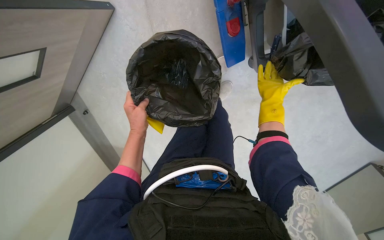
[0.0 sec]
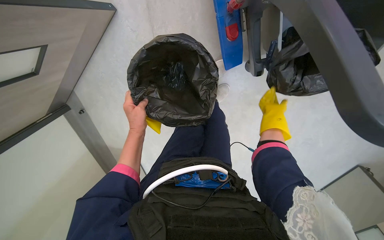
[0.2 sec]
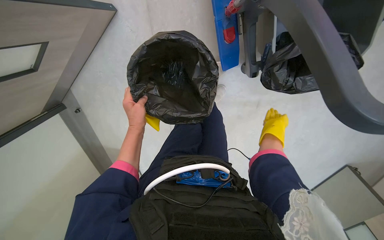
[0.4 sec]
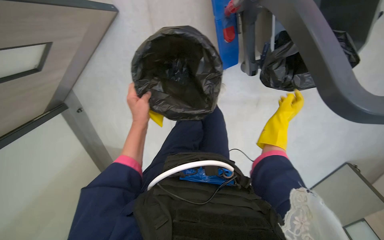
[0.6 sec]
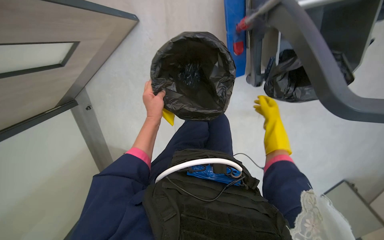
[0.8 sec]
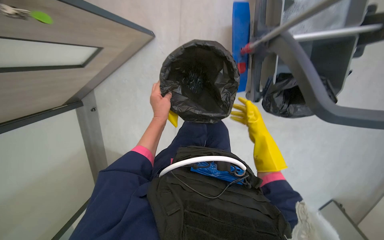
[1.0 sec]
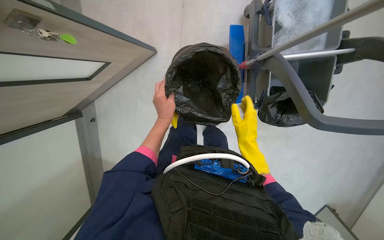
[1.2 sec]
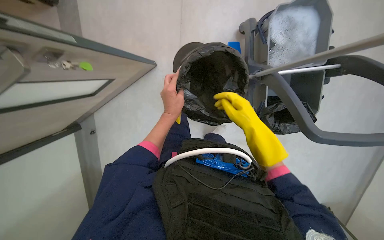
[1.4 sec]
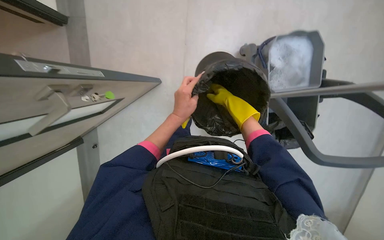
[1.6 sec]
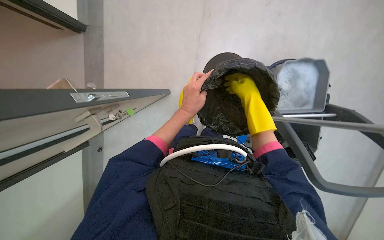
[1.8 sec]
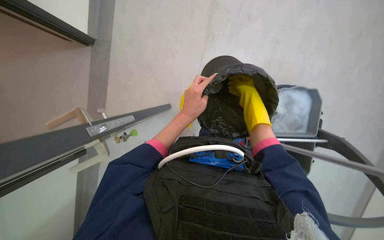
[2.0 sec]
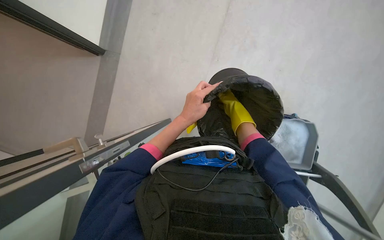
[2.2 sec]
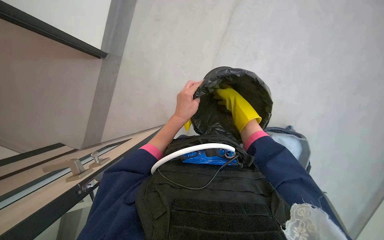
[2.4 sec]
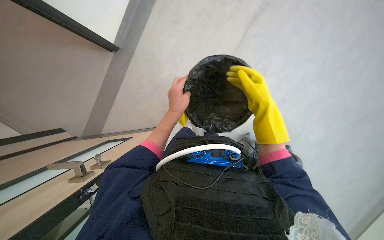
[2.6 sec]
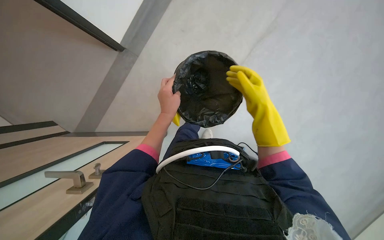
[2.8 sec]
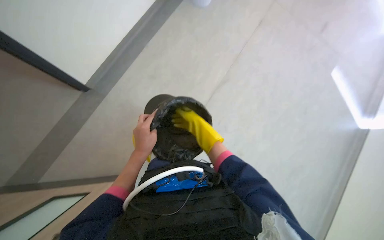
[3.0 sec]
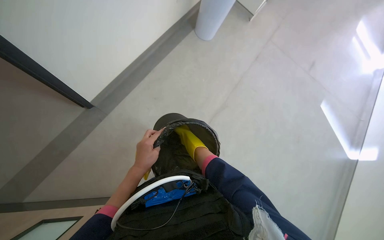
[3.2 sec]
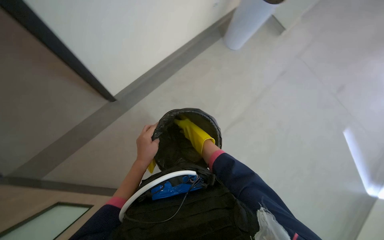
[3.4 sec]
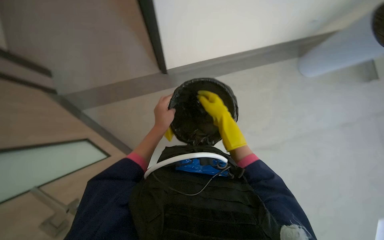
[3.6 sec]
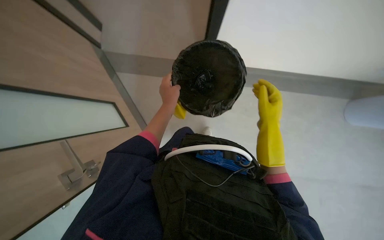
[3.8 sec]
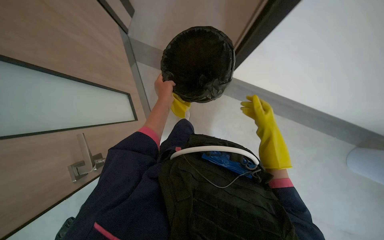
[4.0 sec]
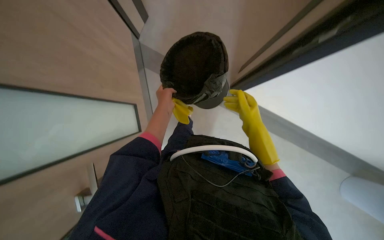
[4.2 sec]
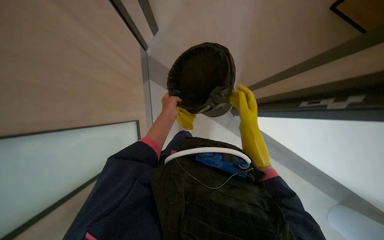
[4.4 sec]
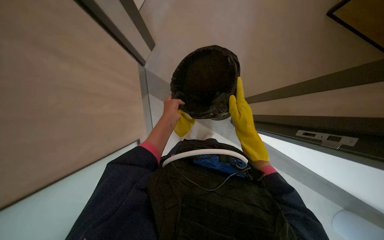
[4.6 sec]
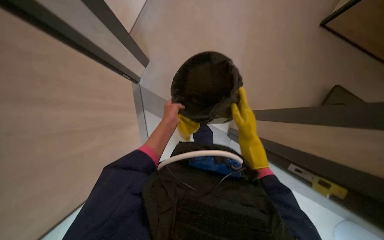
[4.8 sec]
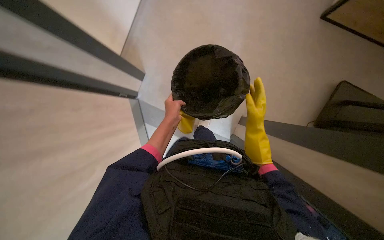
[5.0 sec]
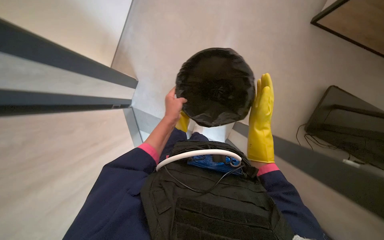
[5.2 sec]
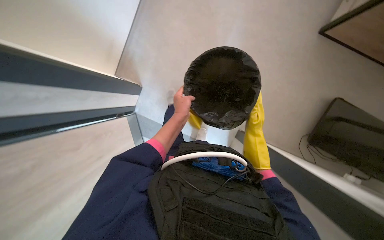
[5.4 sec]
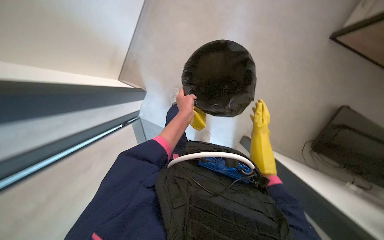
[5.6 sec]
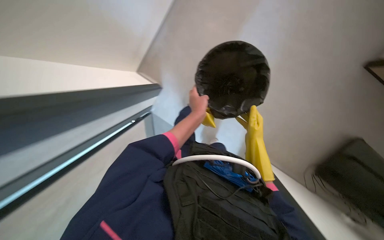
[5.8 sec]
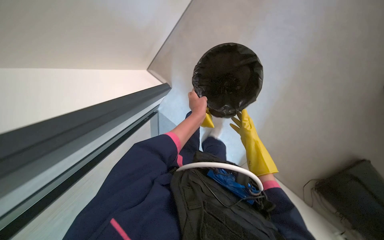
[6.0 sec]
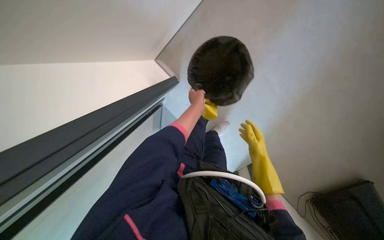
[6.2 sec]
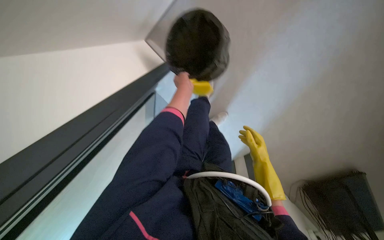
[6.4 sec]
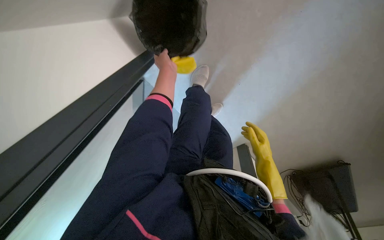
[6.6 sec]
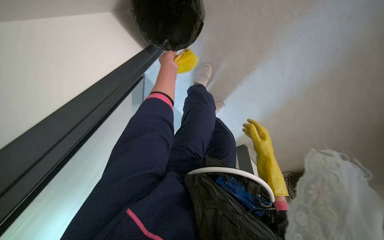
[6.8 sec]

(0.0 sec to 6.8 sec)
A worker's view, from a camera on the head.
Job: managing trash.
The whole recording: Emptying and relining trash bins. The worker empties trash from bins into a larger bag on the cart and replaces the liners.
0.0 sec - 1.4 sec: The wearer looks some 25 degrees further upward. The right hand goes approximately 40 cm nearer to the camera, to the left and down the picture, while the left hand travels nearer to the camera by approximately 25 cm.
1.4 sec - 2.8 sec: The right hand heads up the picture, covering approximately 15 cm.
2.8 sec - 4.0 sec: The scene turns roughly 35 degrees clockwise in the picture.
4.0 sec - 5.4 sec: The view tilts roughly 20 degrees upward. The right hand is displaced farther from the camera by some 15 cm.
5.4 sec - 6.8 sec: The left hand is displaced up the picture by approximately 15 cm; the right hand moves down the picture, approximately 20 cm, and moves some 10 cm farther from the camera and comes back.

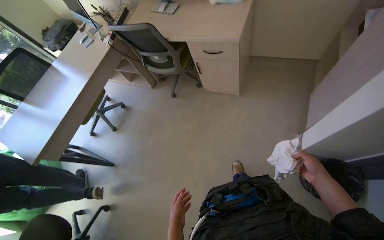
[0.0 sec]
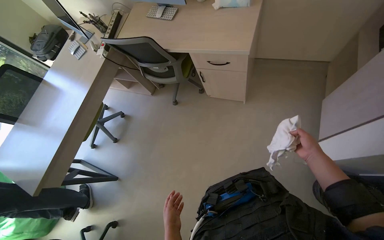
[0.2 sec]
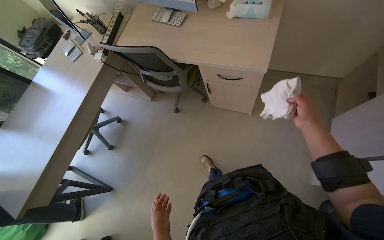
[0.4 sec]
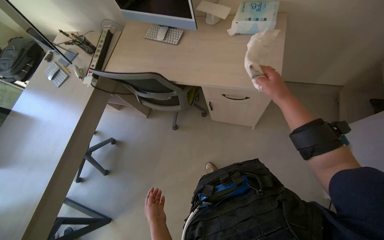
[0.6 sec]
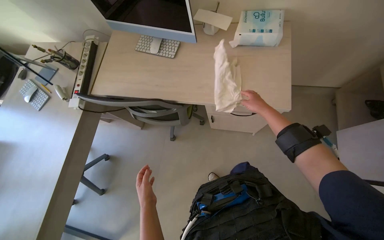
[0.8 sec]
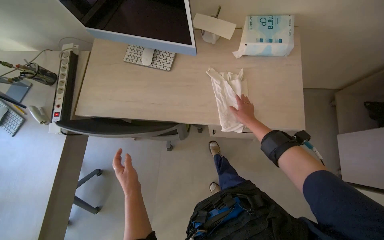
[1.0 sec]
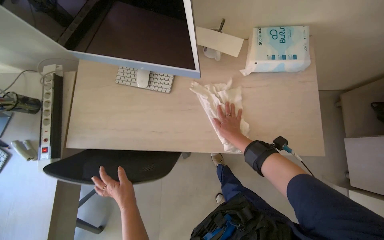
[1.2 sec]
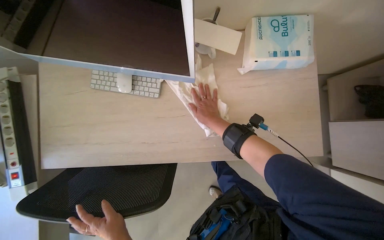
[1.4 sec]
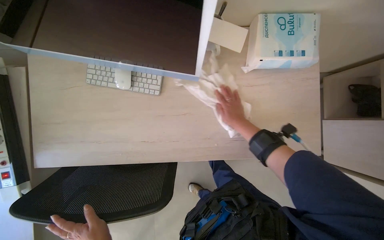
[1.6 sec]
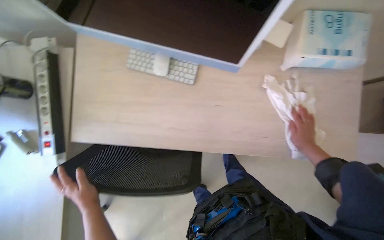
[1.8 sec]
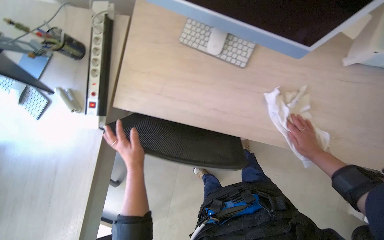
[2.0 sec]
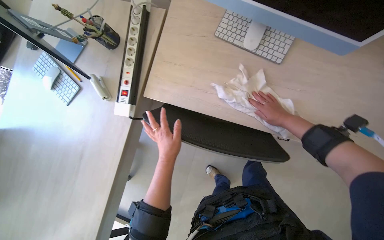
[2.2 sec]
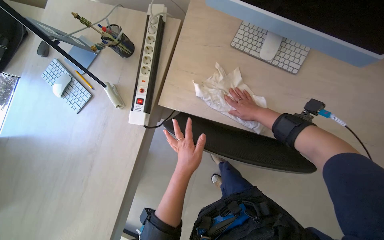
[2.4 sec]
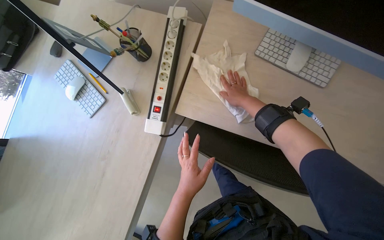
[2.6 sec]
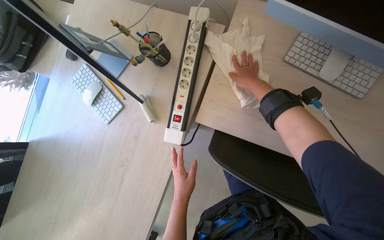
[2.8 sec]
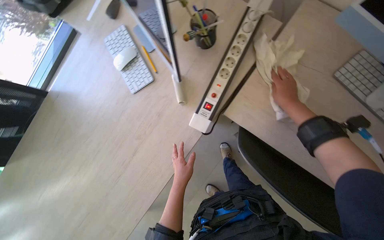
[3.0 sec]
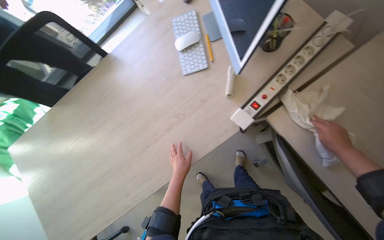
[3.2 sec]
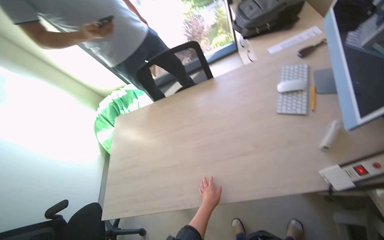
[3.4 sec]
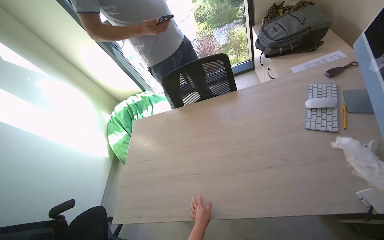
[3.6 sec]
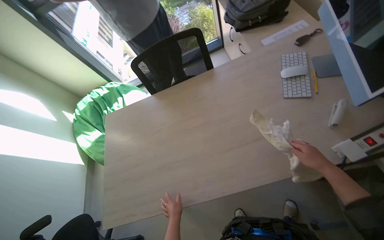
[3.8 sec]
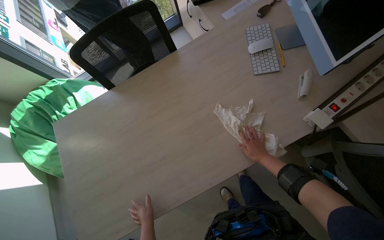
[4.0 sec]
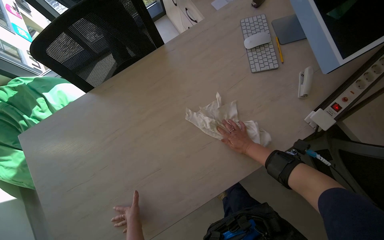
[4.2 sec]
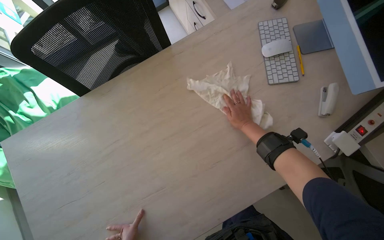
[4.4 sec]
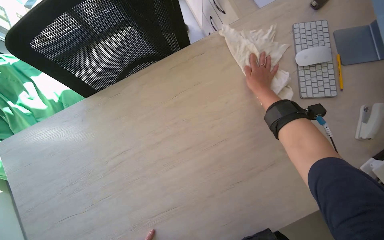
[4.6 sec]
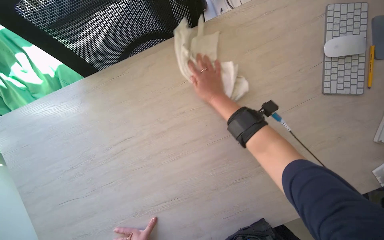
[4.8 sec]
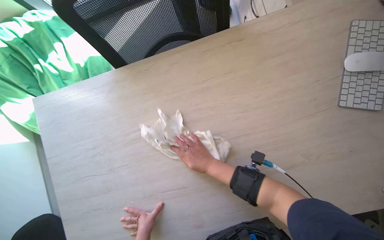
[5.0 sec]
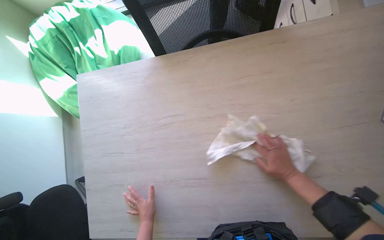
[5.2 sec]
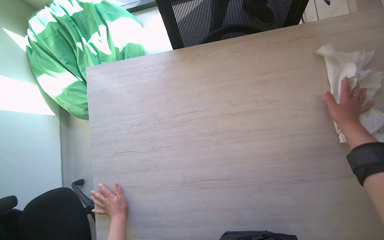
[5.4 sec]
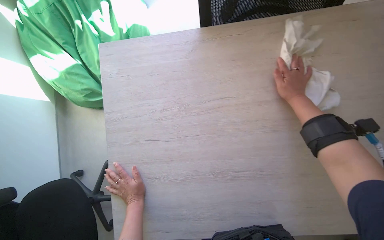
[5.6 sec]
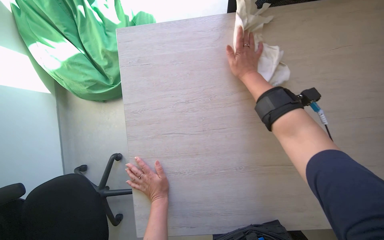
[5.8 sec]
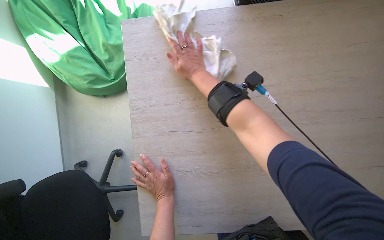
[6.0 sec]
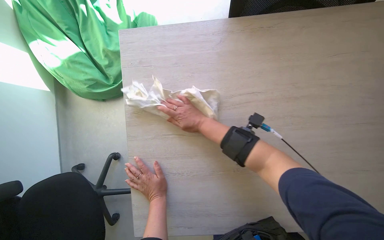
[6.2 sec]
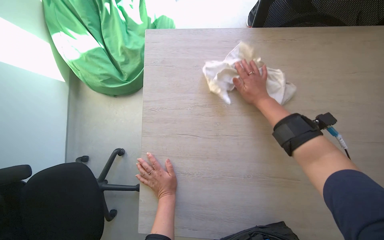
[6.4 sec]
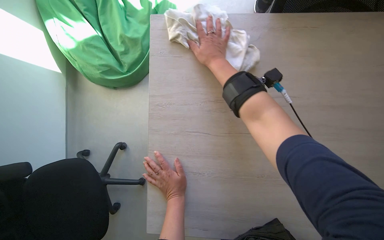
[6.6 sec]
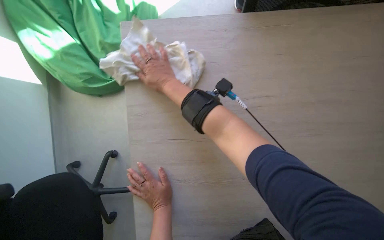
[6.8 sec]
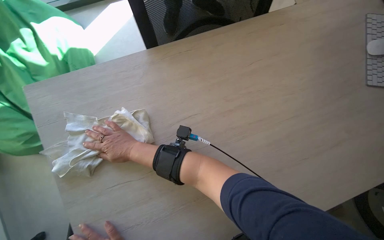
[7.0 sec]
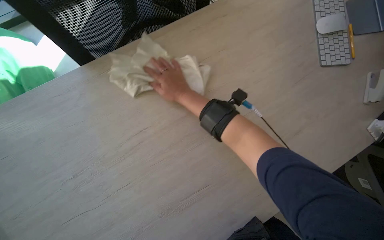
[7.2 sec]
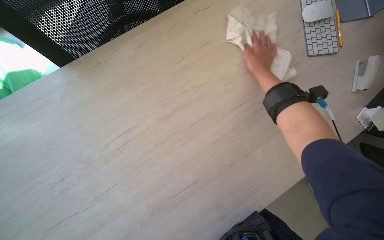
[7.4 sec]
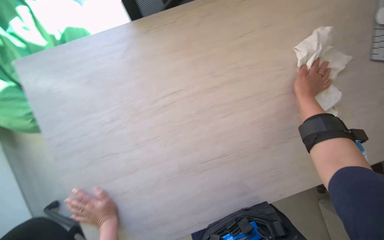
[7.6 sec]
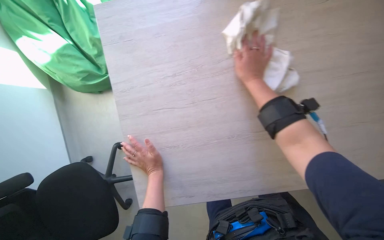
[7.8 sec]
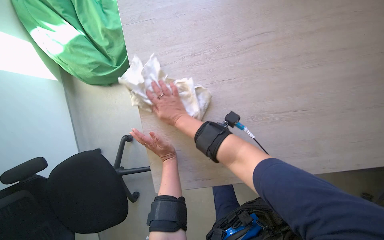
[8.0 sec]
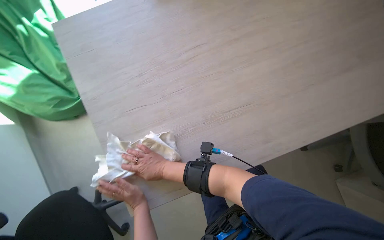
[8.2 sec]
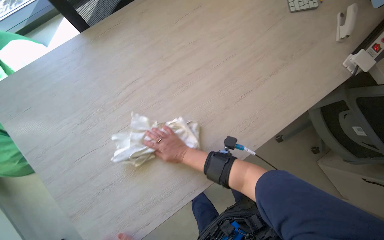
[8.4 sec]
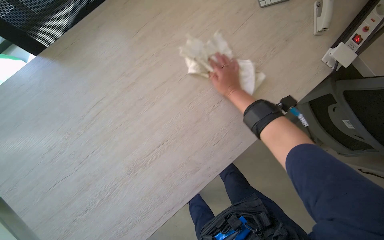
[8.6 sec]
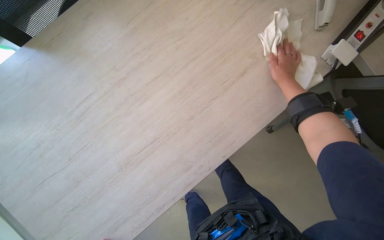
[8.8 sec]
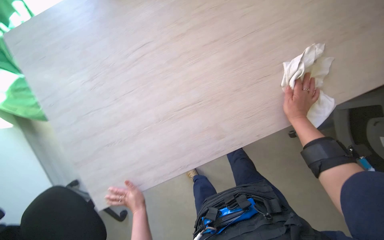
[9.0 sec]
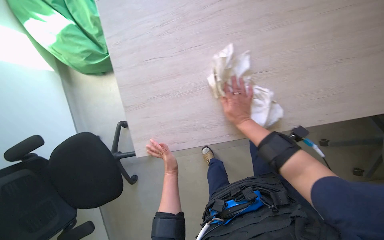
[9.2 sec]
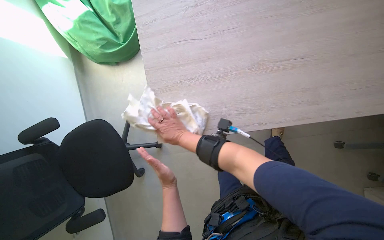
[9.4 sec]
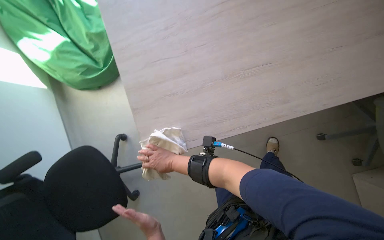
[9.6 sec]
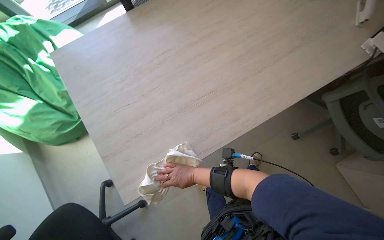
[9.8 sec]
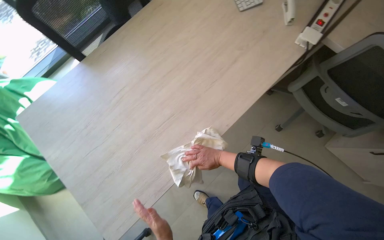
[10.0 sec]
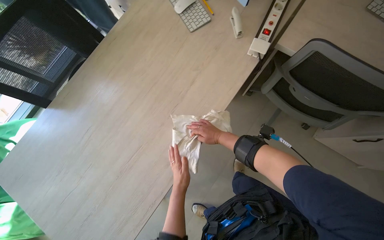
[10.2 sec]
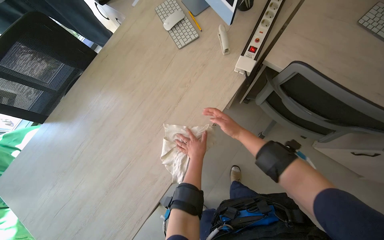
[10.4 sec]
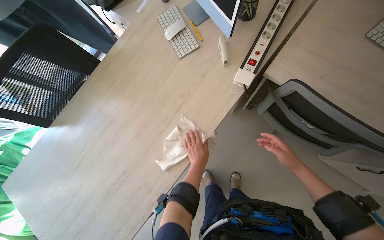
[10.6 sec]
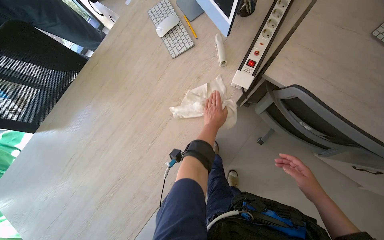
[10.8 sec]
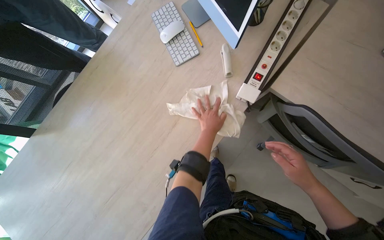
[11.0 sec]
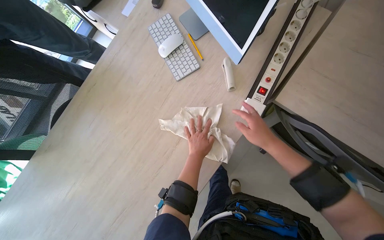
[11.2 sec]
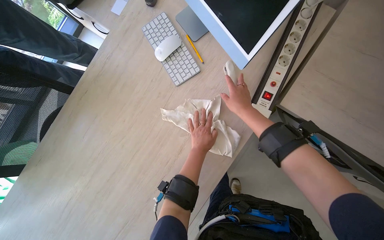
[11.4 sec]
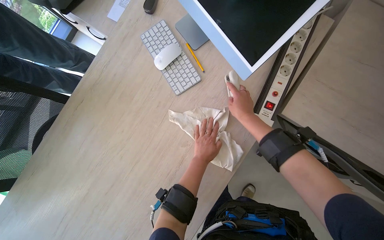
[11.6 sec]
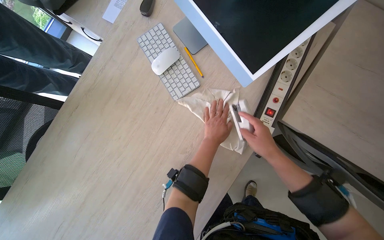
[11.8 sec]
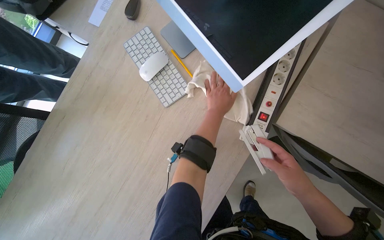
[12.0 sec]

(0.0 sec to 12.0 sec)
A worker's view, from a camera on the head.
Job: wiping surfaces.
The whole recording: Wiping office desk. The worker wipes the office desk with a cloth.
0.0 sec - 1.6 sec: The camera travels about 1 m. The head rotates some 30 degrees to the right. The wearer looks roughly 20 degrees further downward.
1.6 sec - 3.0 sec: The head travels to the left, some 60 cm. The wearer's head swings approximately 40 degrees to the left.
3.0 sec - 4.4 sec: The camera travels some 50 cm. Everything in view rotates roughly 30 degrees clockwise.
4.4 sec - 6.0 sec: The camera is carried roughly 50 cm. Everything in view rotates some 25 degrees clockwise.
6.0 sec - 7.6 sec: The right hand moves left and right over about 50 cm, changing direction 2 times.
9.0 sec - 10.4 sec: The wearer moves approximately 50 cm. The scene turns some 45 degrees counterclockwise in the picture.
10.4 sec - 12.0 sec: The camera is carried about 40 cm.
